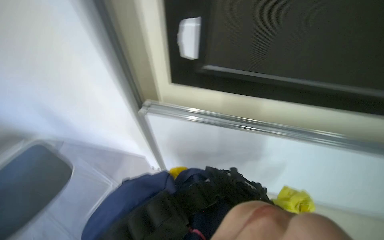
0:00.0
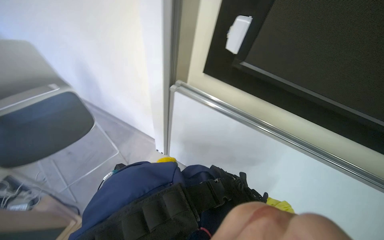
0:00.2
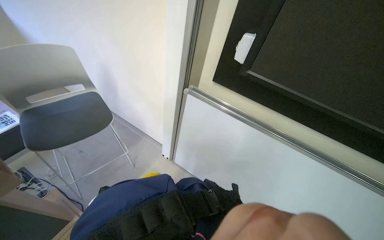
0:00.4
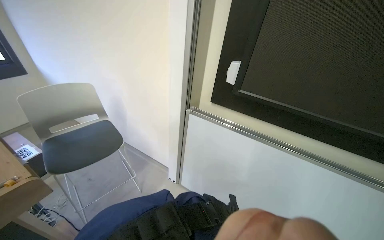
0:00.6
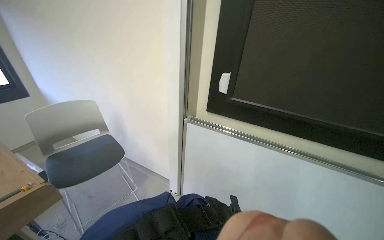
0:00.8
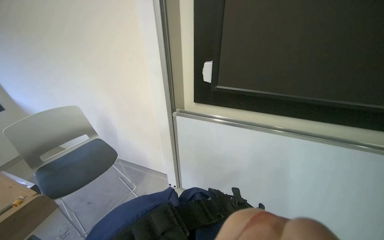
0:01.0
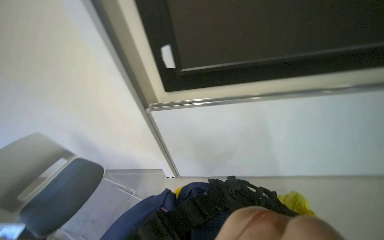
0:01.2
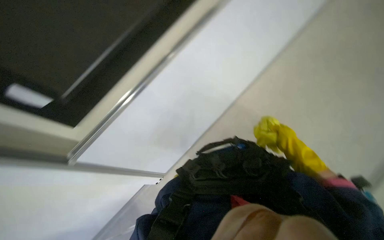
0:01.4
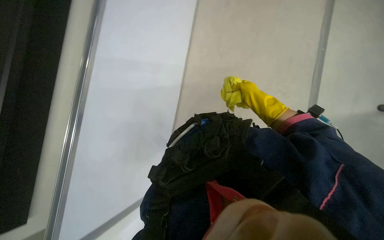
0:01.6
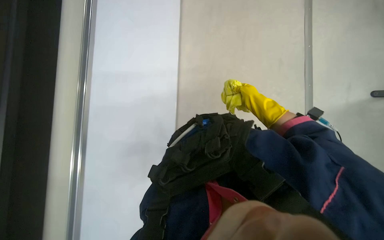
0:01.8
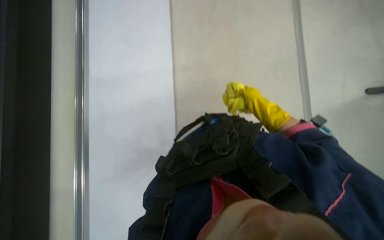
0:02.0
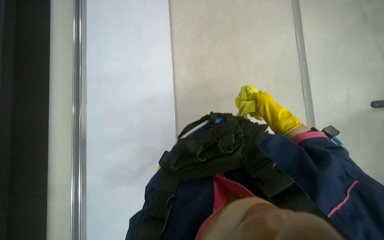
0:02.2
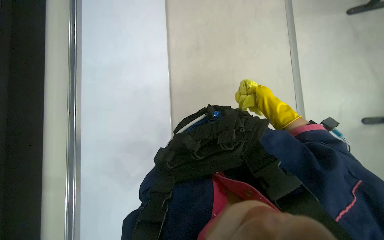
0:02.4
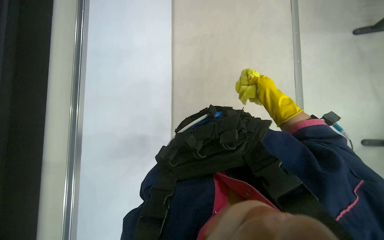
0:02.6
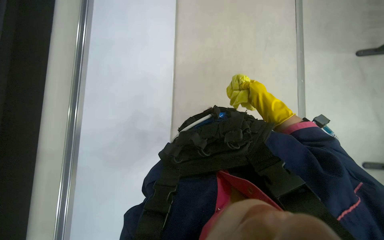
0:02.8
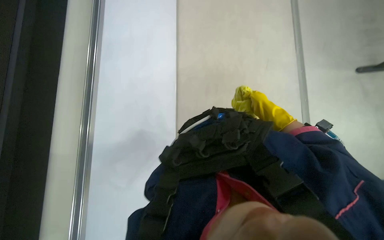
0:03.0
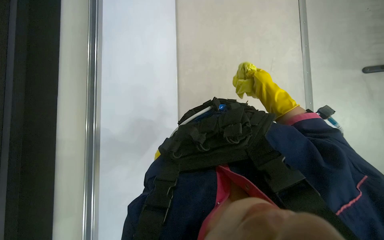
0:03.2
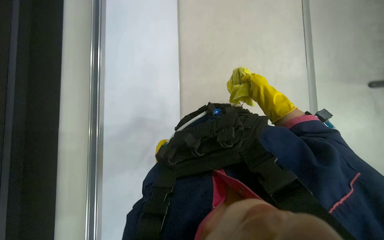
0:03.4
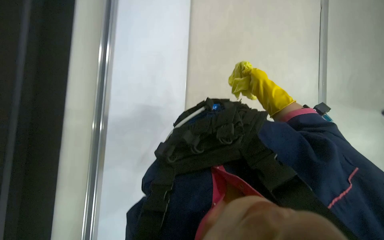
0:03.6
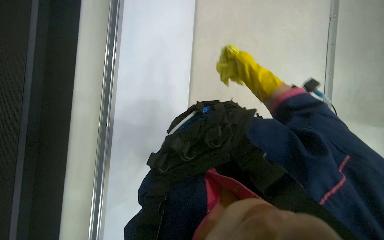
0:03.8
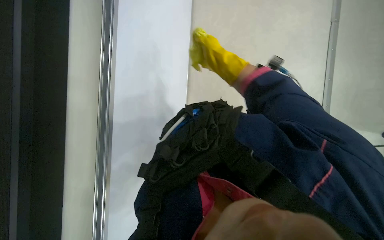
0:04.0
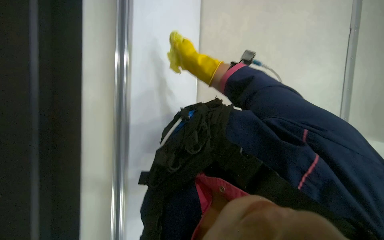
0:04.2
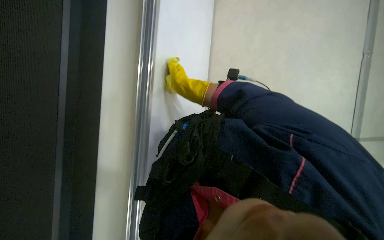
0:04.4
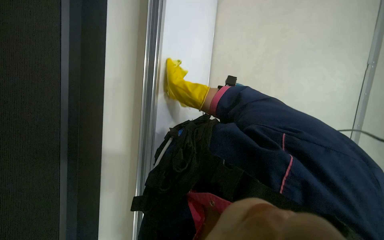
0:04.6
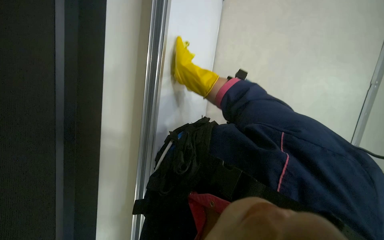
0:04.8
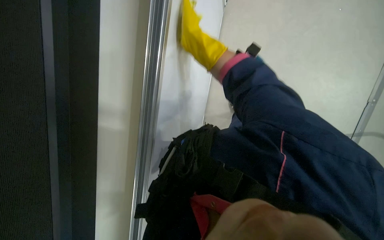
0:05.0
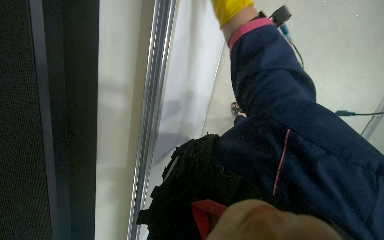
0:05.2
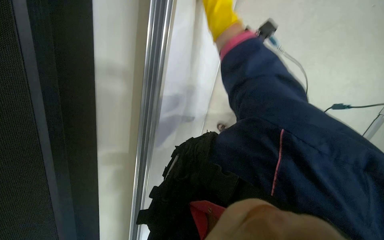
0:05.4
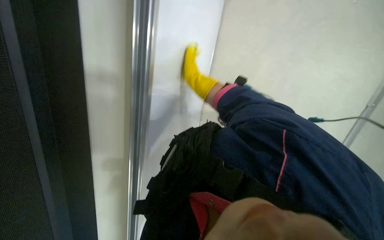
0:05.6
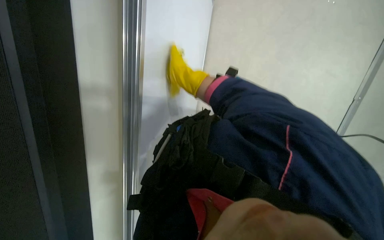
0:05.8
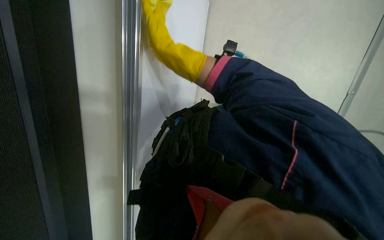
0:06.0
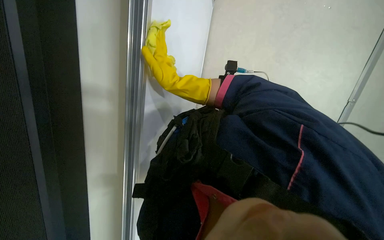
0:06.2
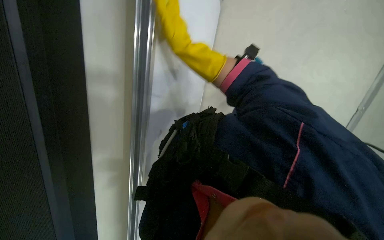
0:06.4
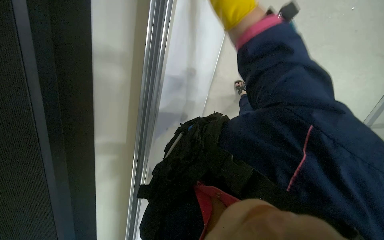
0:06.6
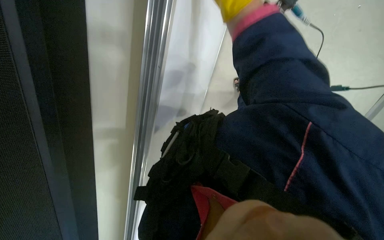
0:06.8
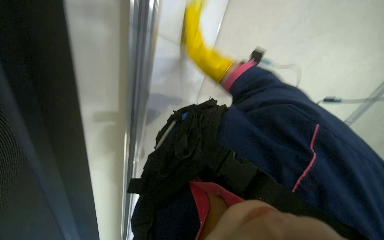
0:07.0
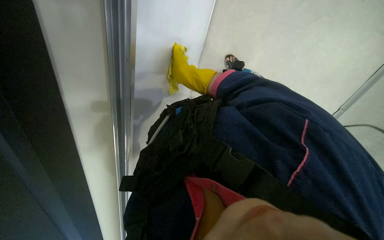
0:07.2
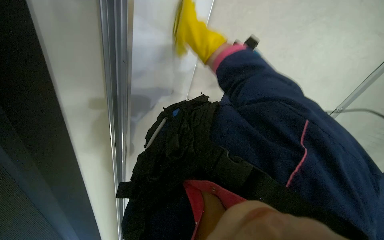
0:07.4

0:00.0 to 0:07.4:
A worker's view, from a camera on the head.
Job: wiping surfaces.
The whole recording: Wiping whiteboard. The worker wipes the white board with a yellow cleaning cloth.
0:00.0 to 0:01.4: The head turns to the right by roughly 45 degrees.
0:01.4 to 0:03.0: The head rotates about 25 degrees to the right. The view tilts about 15 degrees downward.
0:03.0 to 0:04.4: The head turns to the right by approximately 40 degrees.
0:04.4 to 0:06.0: The right hand goes nearer and farther, roughly 25 cm each way, reversing 2 times.

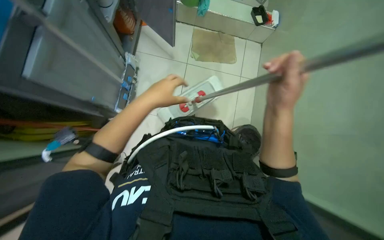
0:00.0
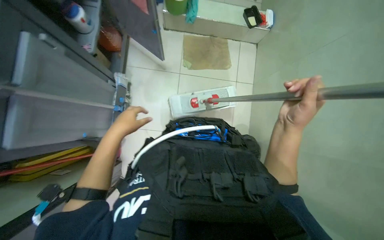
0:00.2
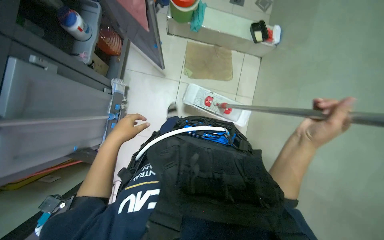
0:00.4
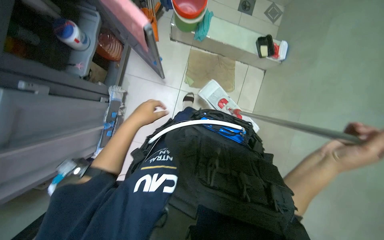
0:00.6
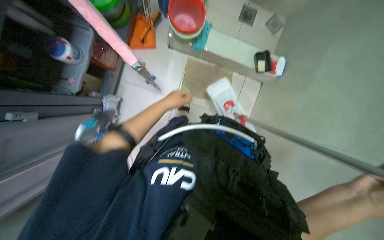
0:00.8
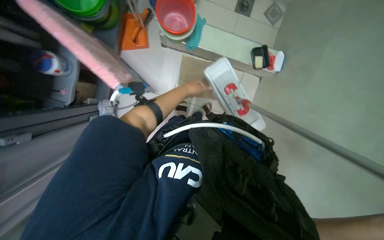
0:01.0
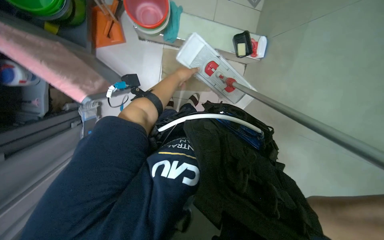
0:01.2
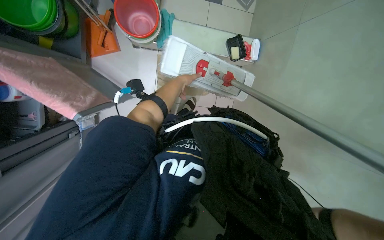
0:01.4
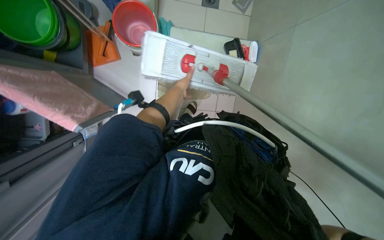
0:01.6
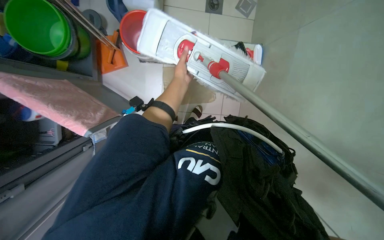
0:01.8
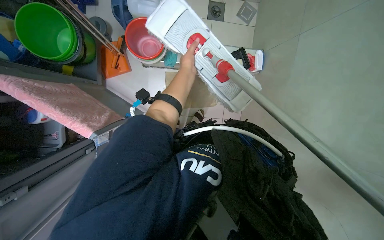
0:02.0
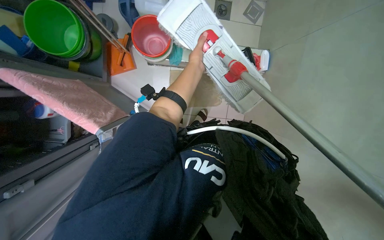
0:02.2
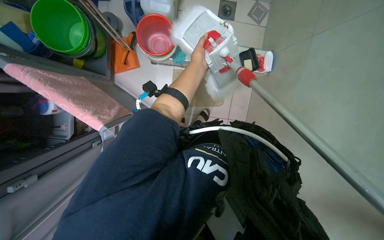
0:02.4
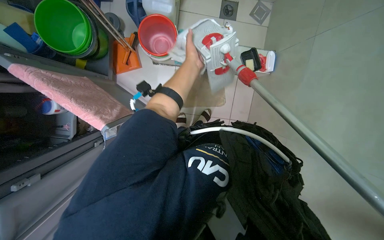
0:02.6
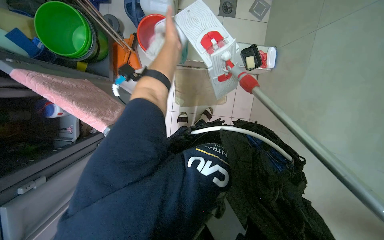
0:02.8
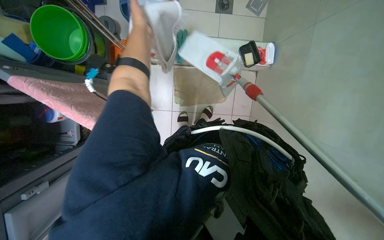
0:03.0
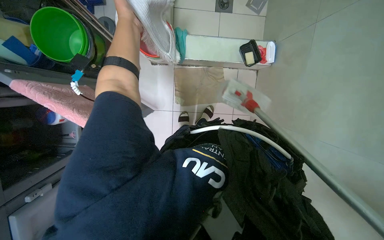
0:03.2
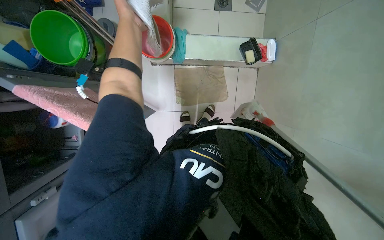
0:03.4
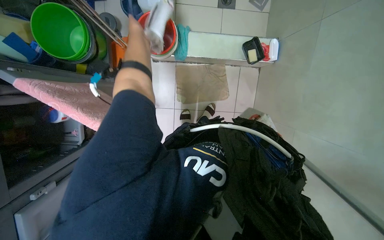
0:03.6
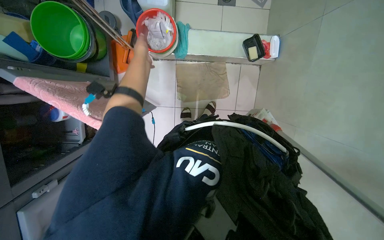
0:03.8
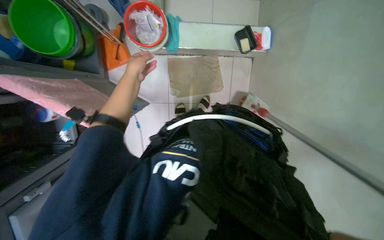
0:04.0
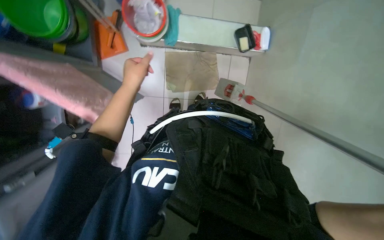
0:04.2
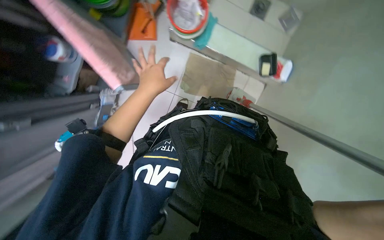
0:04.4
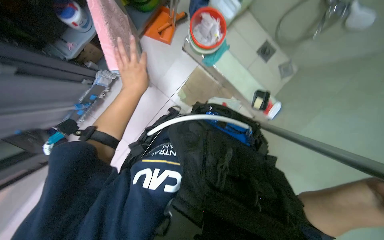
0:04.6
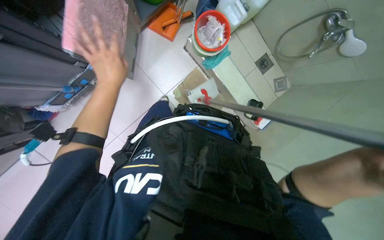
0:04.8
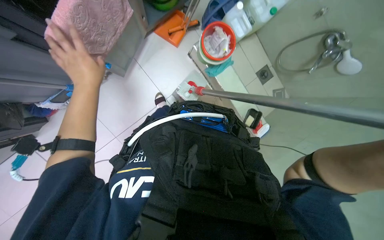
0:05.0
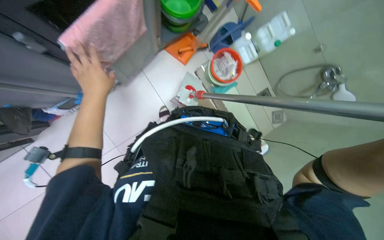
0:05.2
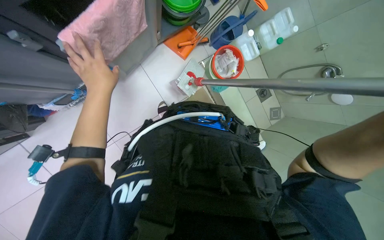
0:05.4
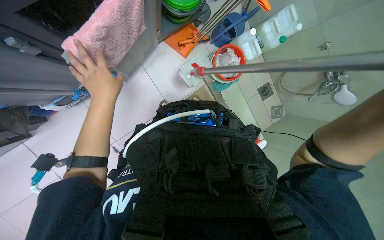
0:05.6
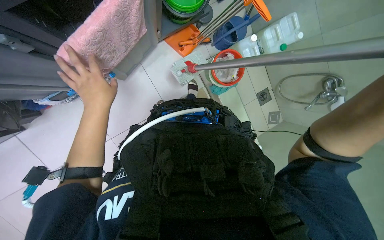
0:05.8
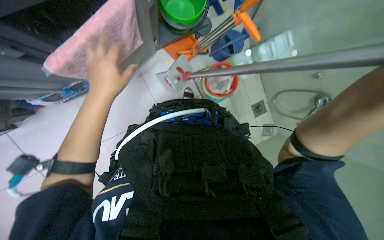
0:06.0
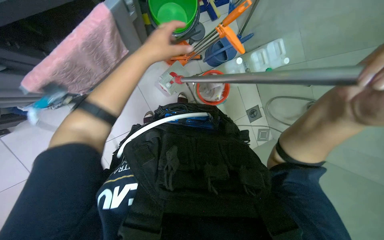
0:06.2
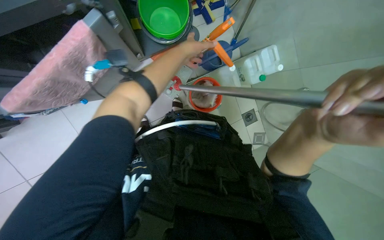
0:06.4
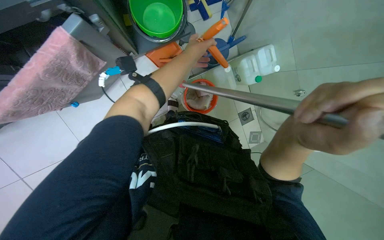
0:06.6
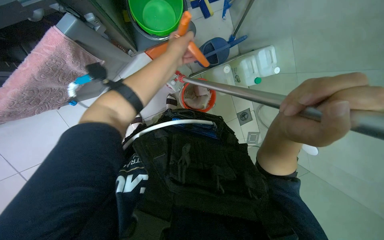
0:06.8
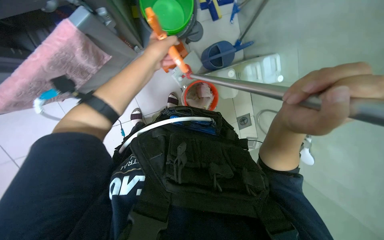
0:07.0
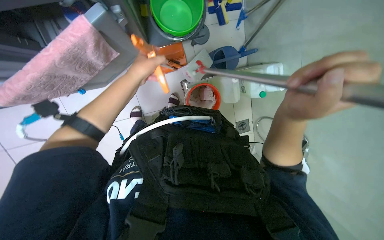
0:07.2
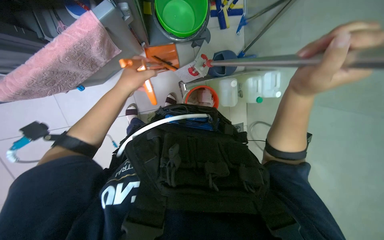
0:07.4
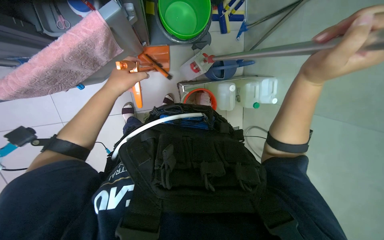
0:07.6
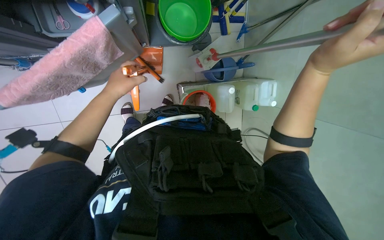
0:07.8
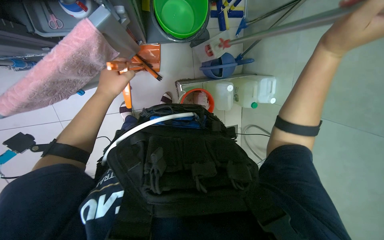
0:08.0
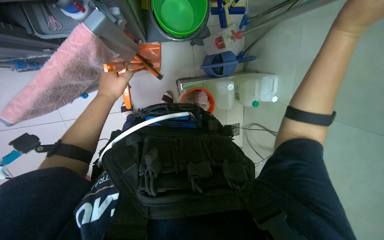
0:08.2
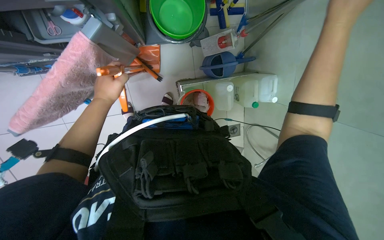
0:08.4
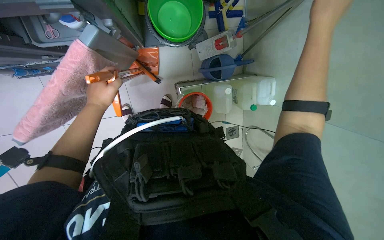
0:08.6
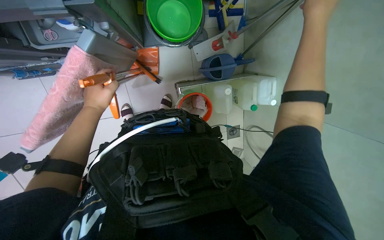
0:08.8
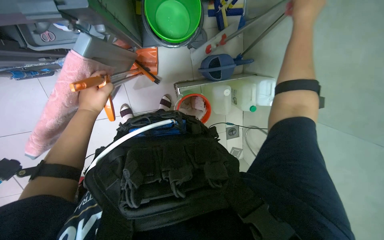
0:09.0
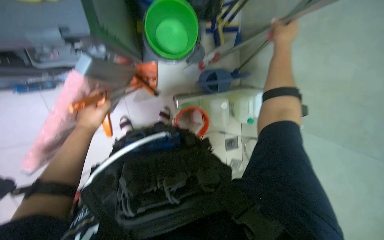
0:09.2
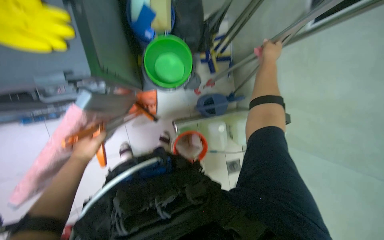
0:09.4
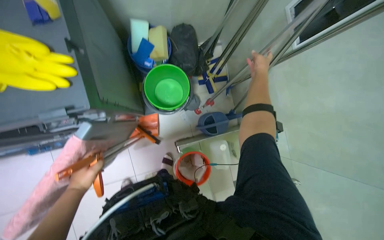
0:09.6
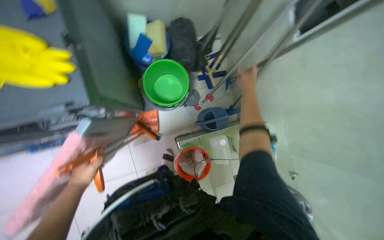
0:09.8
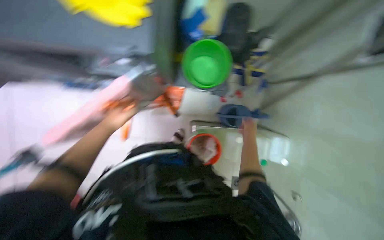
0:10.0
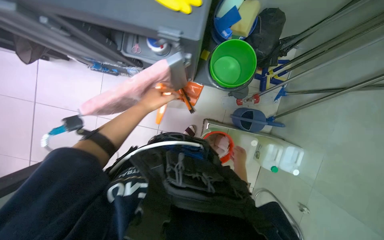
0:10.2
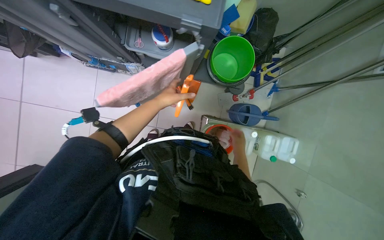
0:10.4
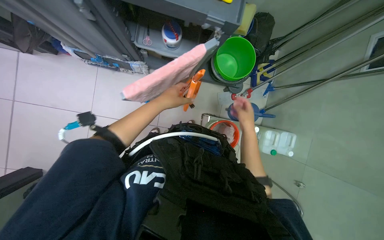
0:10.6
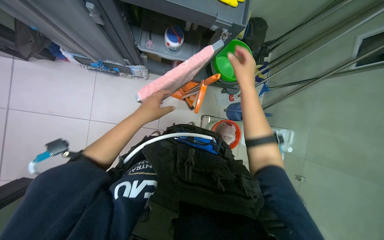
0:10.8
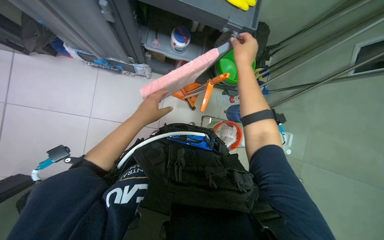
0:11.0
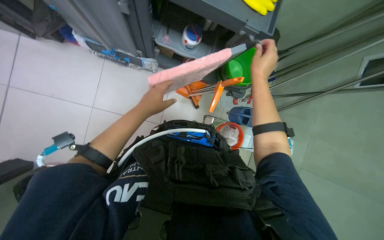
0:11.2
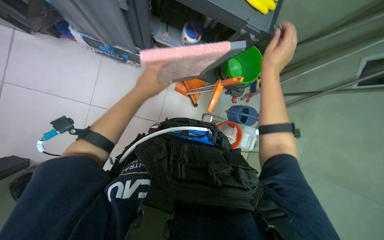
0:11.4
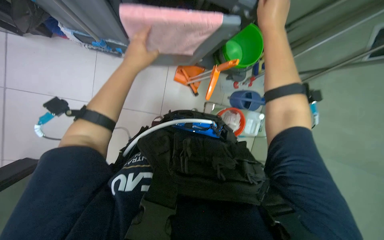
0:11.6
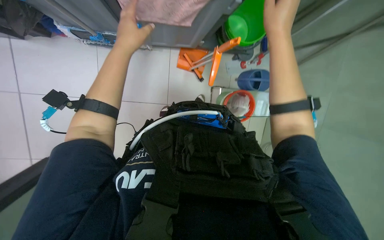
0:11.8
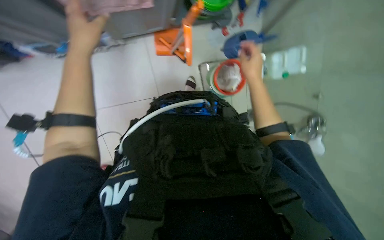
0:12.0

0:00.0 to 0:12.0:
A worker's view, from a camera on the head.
Job: preparing cleaning supplies.
The whole recording: Preparing cleaning supplies. The worker changes mop pads, wrings cloths, and prepares a bucket with clean water.
0:00.0 to 0:01.6: The head travels roughly 60 cm.
0:01.6 to 0:03.0: The left hand goes approximately 30 cm up the picture, nearer to the camera and to the left.
0:03.0 to 0:04.4: The left hand heads down the picture, covering some 30 cm.
0:04.4 to 0:06.0: The view swings some 15 degrees to the right. The scene turns roughly 40 degrees clockwise in the picture.
0:06.0 to 0:07.6: The left hand shifts approximately 15 cm farther from the camera, and goes to the right and returns, some 30 cm each way.
0:07.6 to 0:09.0: The right hand heads up the picture, farther from the camera and to the right, covering about 30 cm.
0:09.0 to 0:10.4: The camera pitches upward, by approximately 15 degrees.
0:10.4 to 0:12.0: The camera pitches downward, by some 15 degrees.
